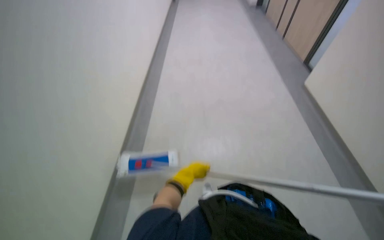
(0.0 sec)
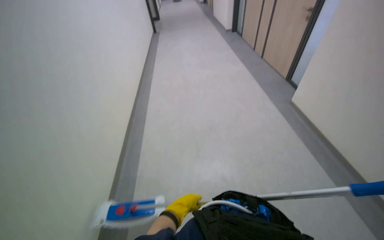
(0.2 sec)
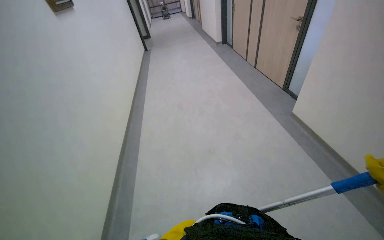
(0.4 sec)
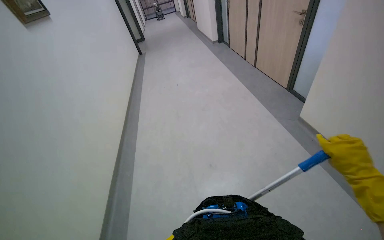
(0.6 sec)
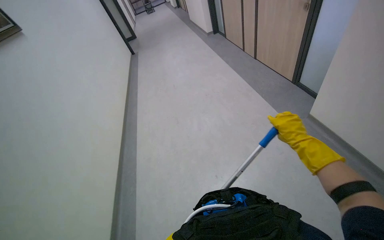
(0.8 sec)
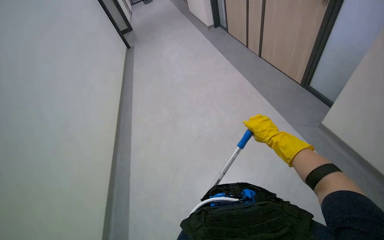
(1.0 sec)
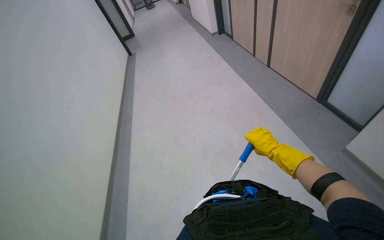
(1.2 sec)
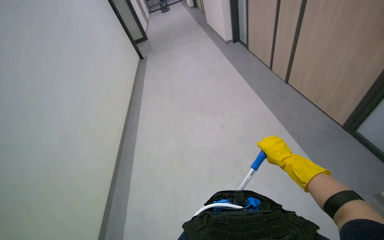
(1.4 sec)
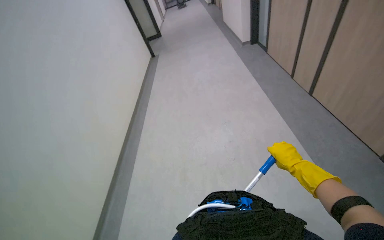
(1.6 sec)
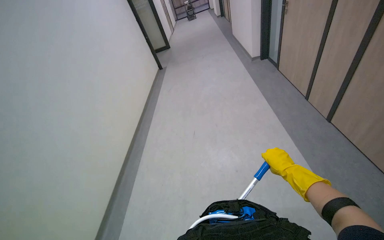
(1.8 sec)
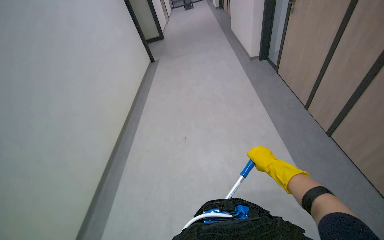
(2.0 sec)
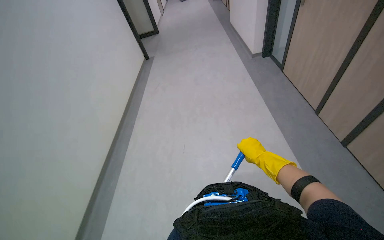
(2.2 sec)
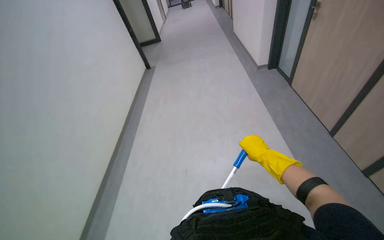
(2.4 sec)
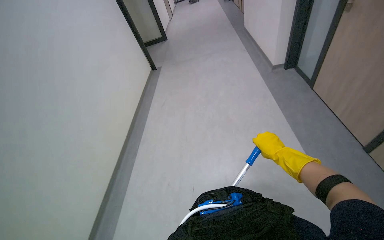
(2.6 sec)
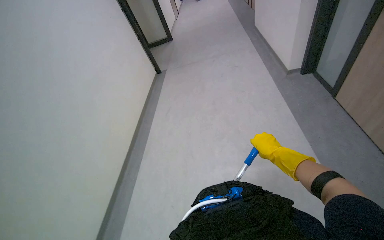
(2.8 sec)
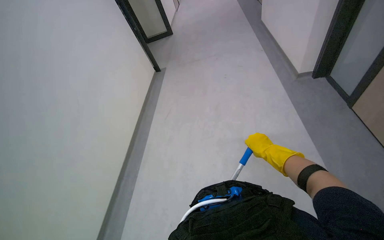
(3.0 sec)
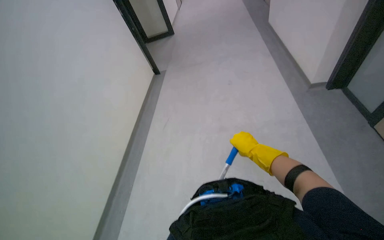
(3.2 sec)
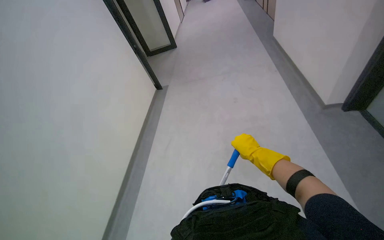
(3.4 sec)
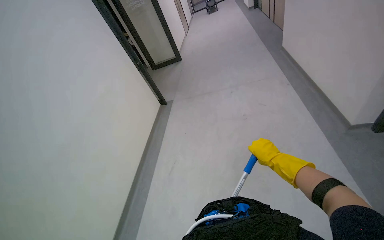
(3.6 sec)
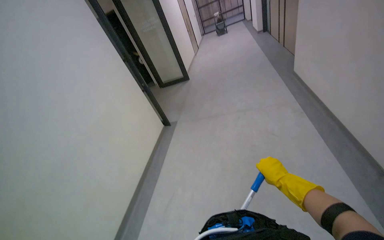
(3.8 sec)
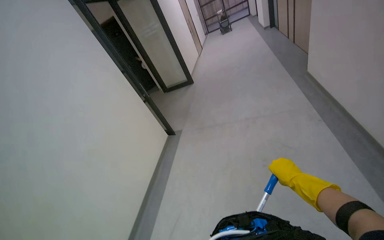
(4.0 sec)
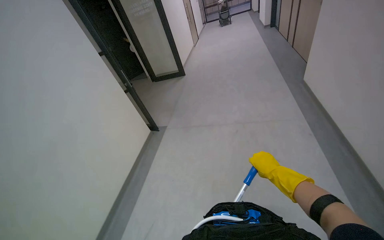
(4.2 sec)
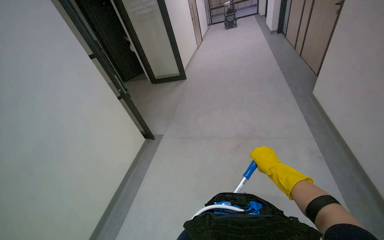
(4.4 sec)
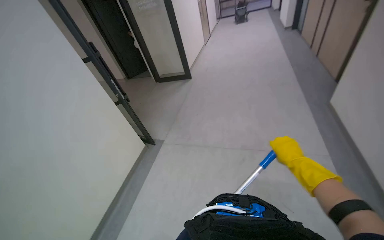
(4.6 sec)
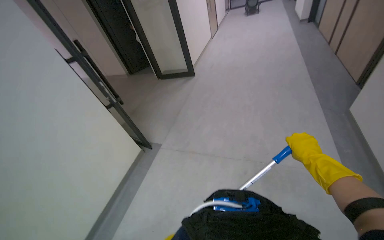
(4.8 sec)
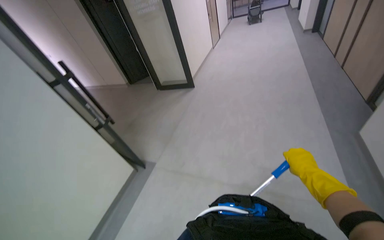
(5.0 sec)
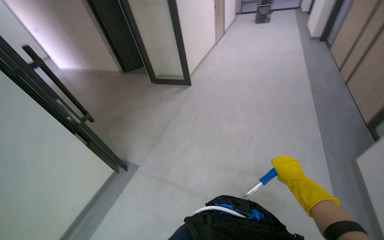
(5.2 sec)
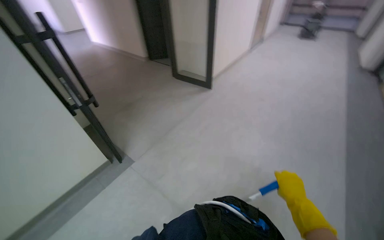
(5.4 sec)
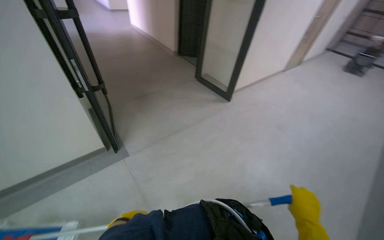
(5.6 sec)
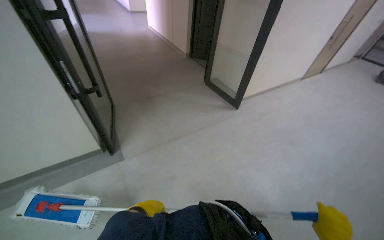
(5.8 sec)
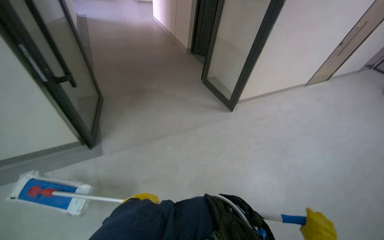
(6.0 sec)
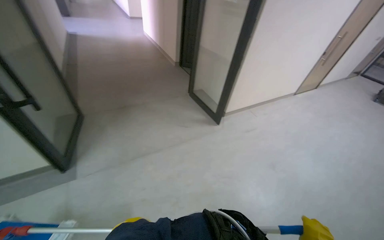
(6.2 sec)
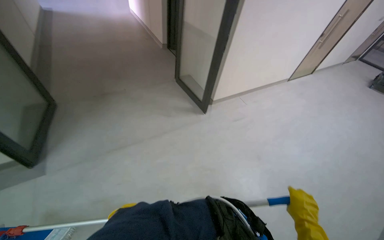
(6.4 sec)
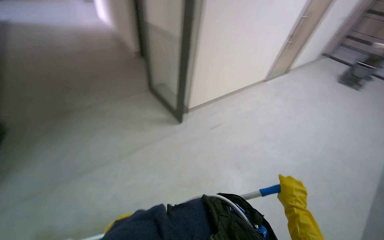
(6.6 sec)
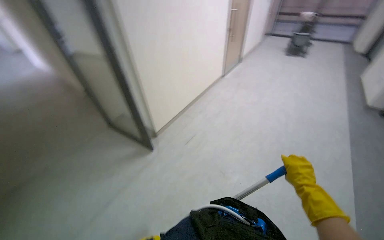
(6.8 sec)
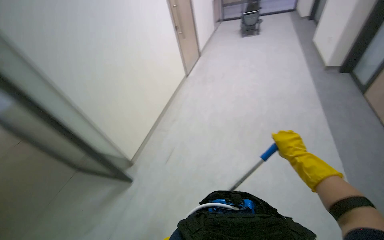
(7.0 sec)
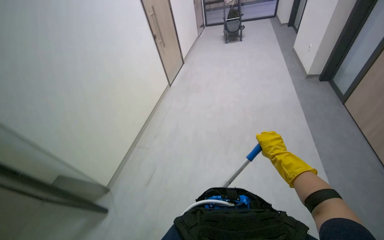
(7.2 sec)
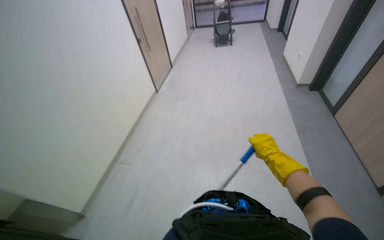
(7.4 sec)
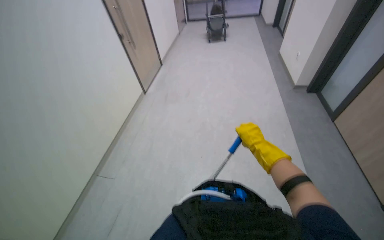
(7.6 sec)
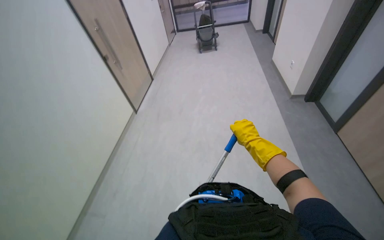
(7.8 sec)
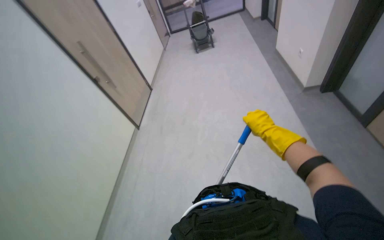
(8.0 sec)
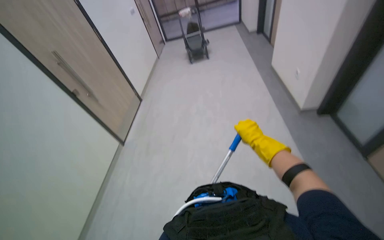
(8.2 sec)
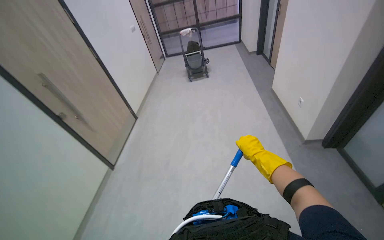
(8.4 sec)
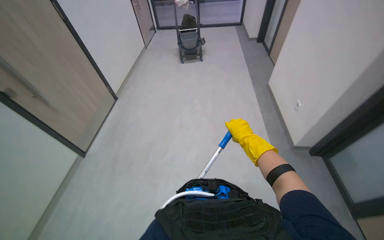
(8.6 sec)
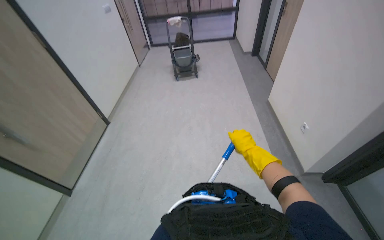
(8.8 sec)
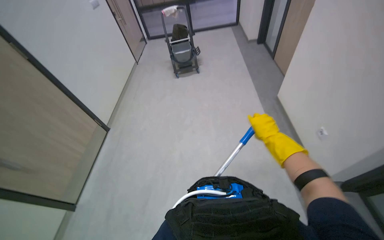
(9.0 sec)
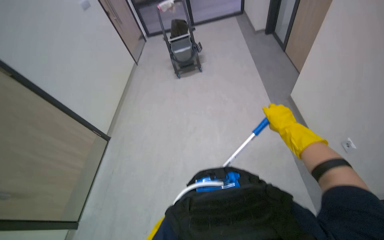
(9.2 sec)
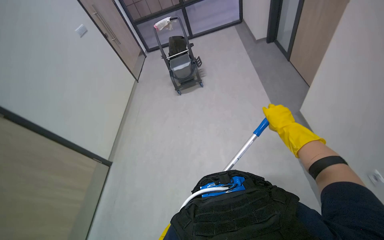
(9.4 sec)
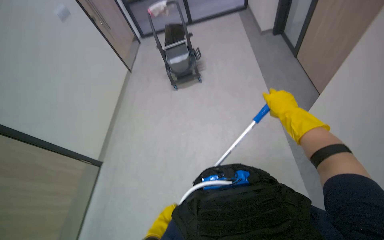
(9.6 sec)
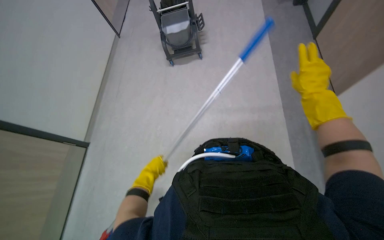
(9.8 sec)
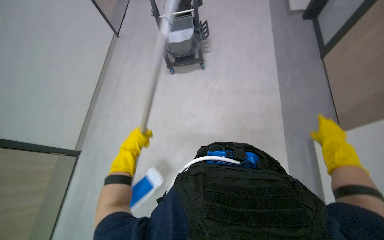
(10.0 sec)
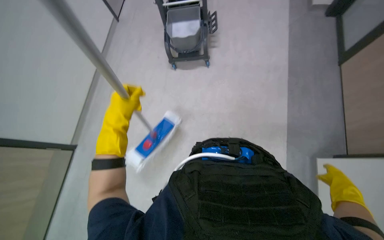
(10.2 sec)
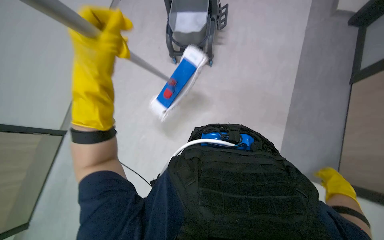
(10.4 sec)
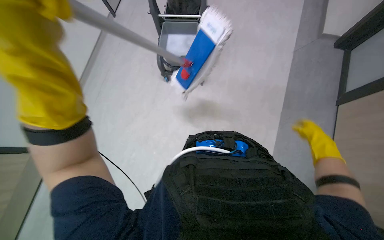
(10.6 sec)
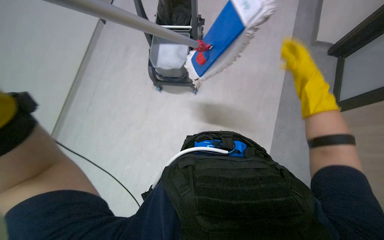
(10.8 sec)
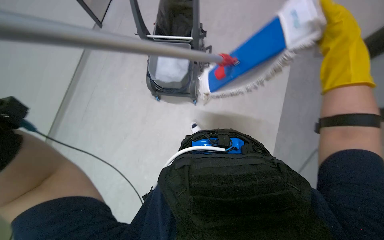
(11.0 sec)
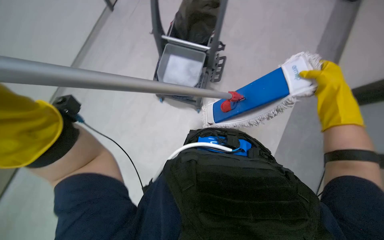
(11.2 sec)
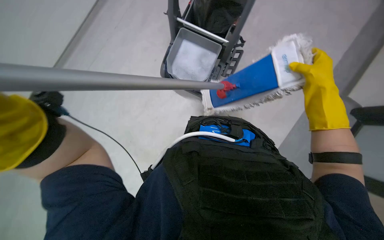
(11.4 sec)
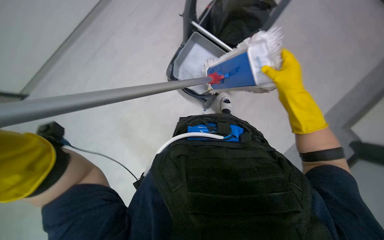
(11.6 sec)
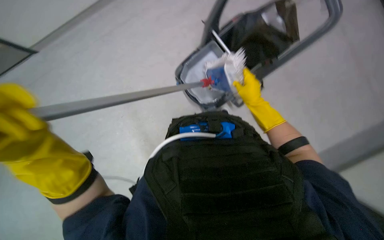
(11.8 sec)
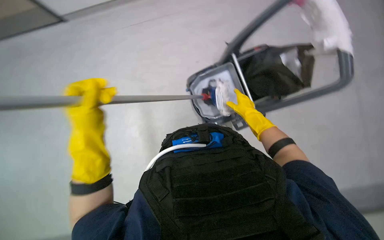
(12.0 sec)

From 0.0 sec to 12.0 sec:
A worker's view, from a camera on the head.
Job: mopping floor.
The whole recording: Mopping hallway floor. The worker mops the hallway floor with a long-handled mop.
From 0.0 sec to 1.6 sec: The head travels approximately 70 cm.
From 1.6 sec to 3.0 sec: The camera is carried roughly 70 cm.
From 4.4 sec to 6.0 sec: The head travels approximately 1.5 m. The head rotates approximately 55 degrees to the left.
From 6.0 sec to 7.6 sec: The camera travels approximately 1.5 m. The wearer's head swings some 55 degrees to the right.
From 7.6 sec to 9.0 sec: The camera travels some 1.5 m.
From 9.0 sec to 10.4 sec: The head travels approximately 90 cm. The view tilts approximately 15 degrees downward.
From 10.4 sec to 12.0 sec: The right hand is displaced farther from the camera, up the picture and to the left by roughly 35 cm.

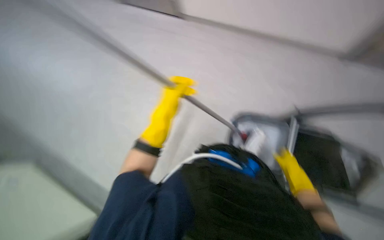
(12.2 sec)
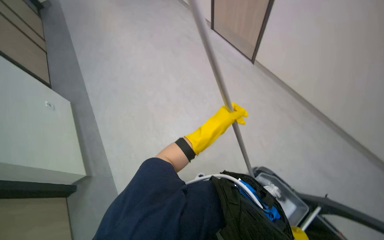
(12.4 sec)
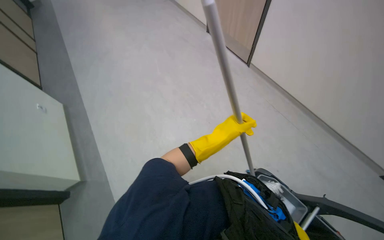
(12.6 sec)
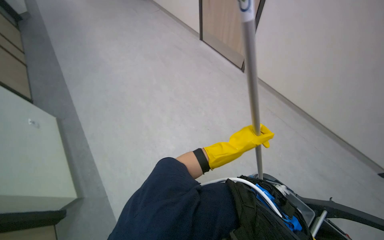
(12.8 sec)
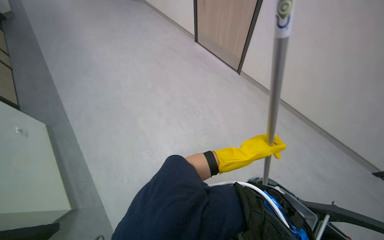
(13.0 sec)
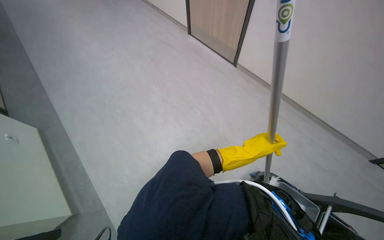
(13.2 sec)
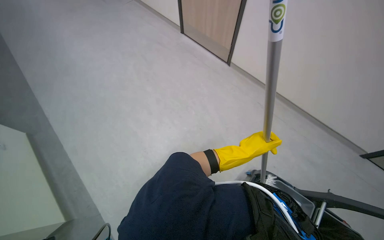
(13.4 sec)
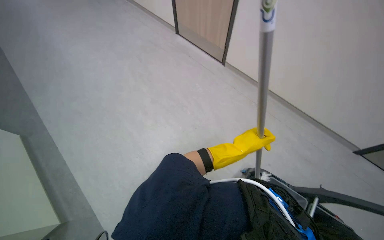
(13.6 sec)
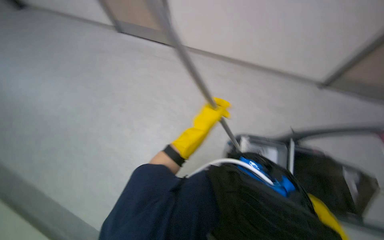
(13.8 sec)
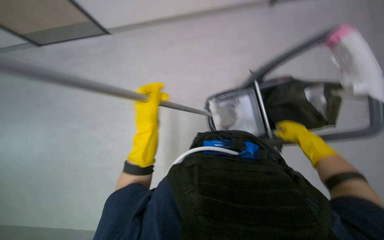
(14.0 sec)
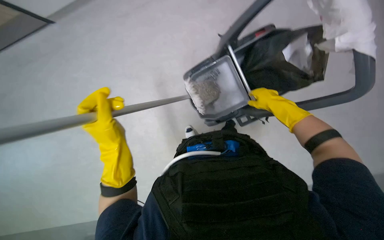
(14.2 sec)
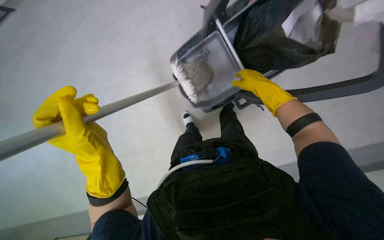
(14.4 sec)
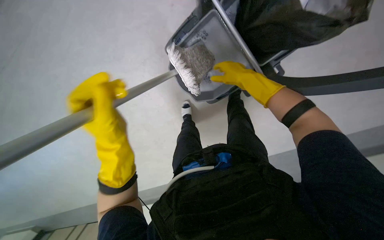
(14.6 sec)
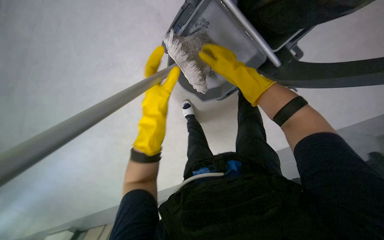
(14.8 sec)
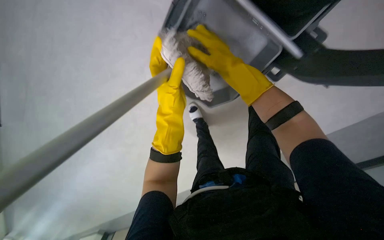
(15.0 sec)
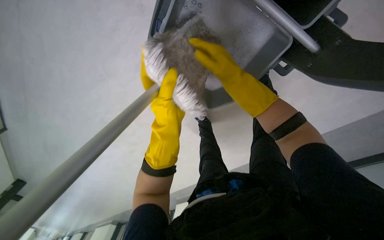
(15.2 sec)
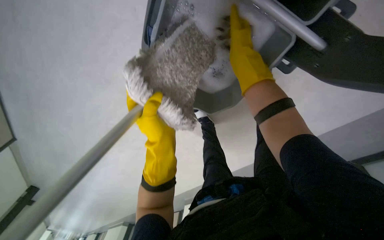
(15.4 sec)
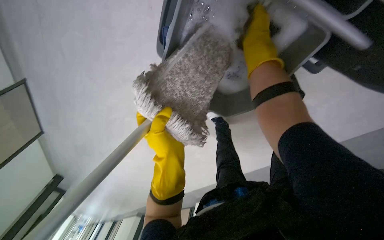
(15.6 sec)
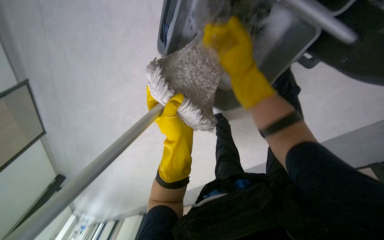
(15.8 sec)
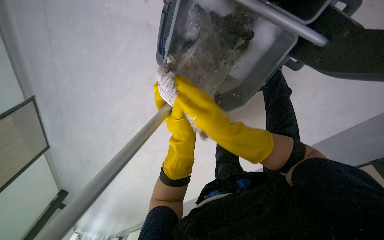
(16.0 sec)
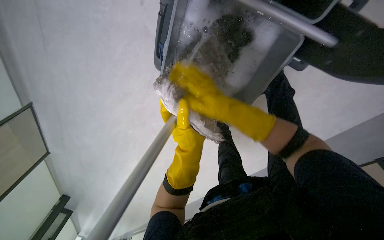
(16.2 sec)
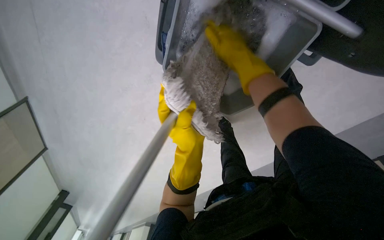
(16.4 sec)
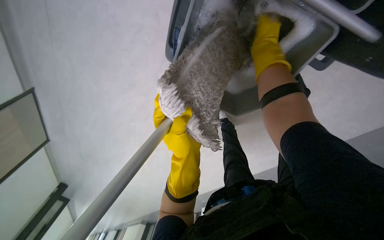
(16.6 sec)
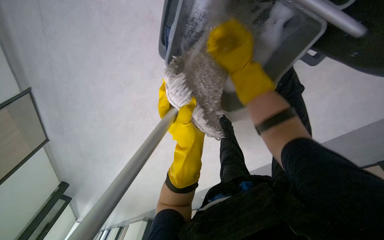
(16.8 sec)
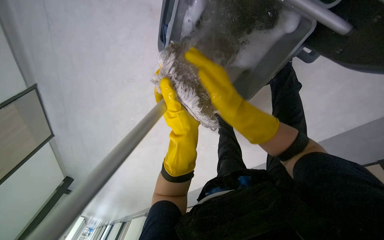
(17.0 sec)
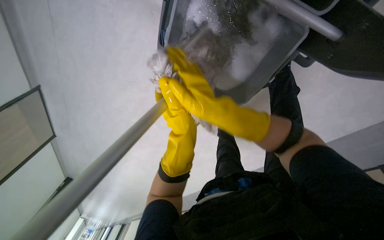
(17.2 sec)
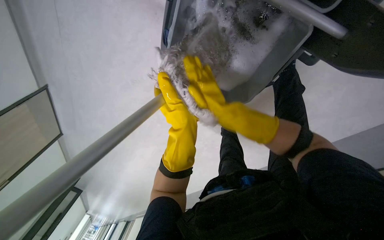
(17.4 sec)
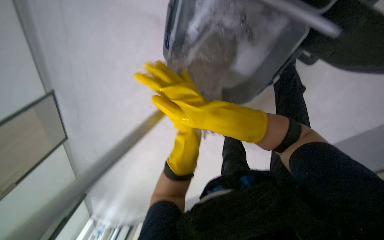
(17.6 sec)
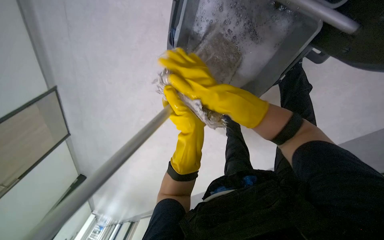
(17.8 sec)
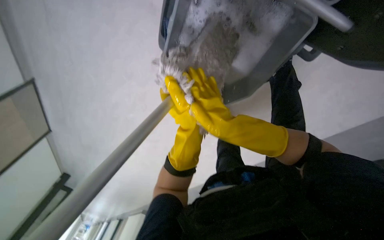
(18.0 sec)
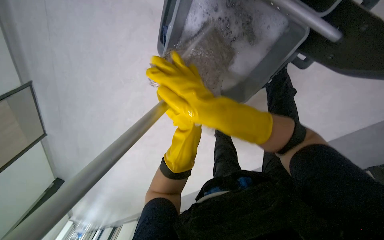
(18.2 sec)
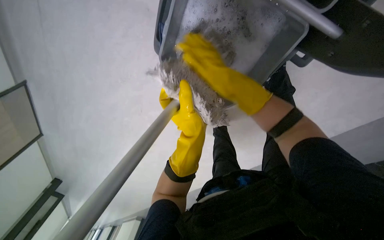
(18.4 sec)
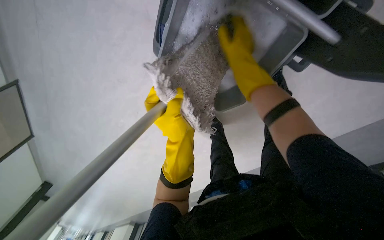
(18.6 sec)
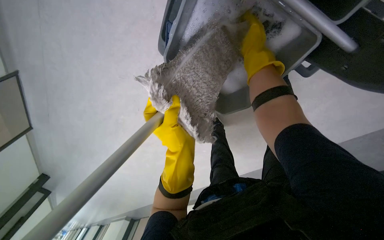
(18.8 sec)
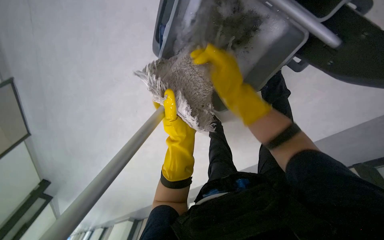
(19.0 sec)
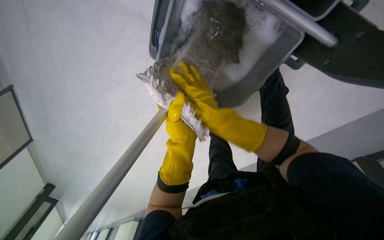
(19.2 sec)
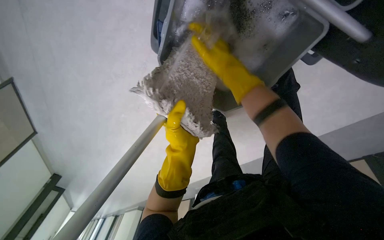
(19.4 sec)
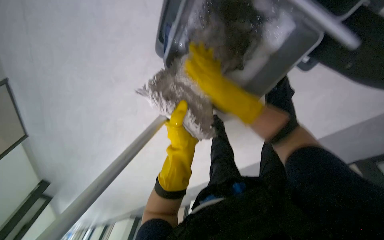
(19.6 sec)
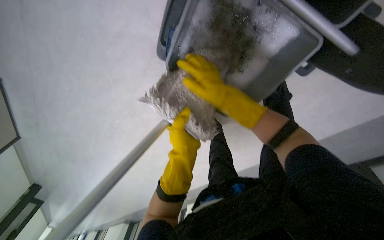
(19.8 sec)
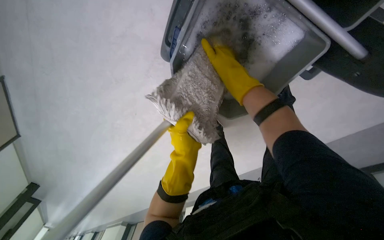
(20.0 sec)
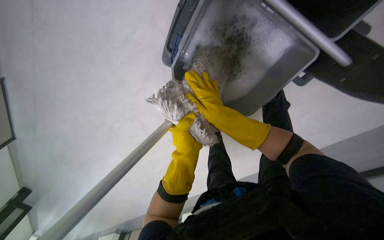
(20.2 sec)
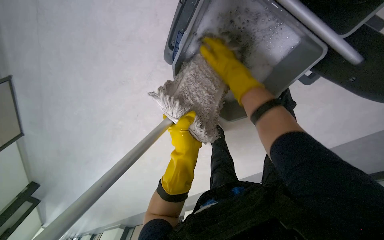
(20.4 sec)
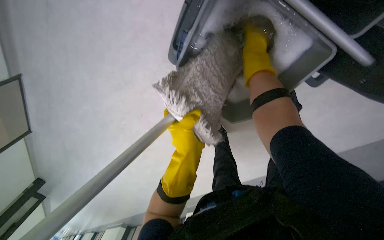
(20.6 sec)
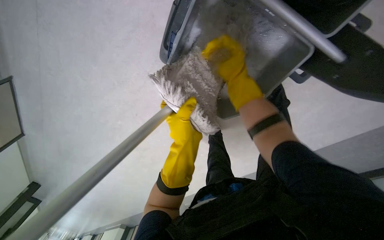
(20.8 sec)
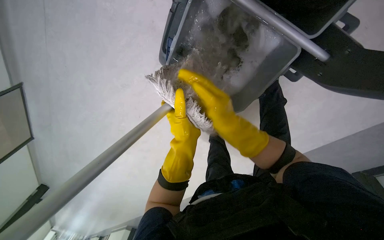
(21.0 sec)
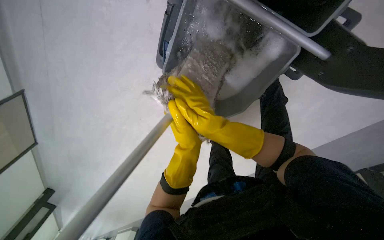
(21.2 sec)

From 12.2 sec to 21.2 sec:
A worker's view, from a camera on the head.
Job: mopping floor.
The whole recording: Mopping hallway floor. The worker mops the hallway floor with a long-handled mop.
From 12.2 sec to 13.8 sec: The wearer's head swings approximately 25 degrees to the right.
From 13.8 sec to 15.2 sec: The wearer looks roughly 30 degrees further downward. The scene turns some 45 degrees counterclockwise in the picture.
